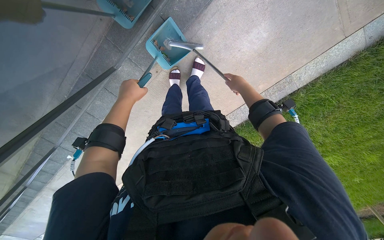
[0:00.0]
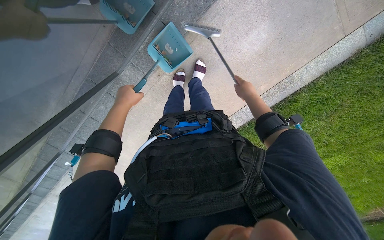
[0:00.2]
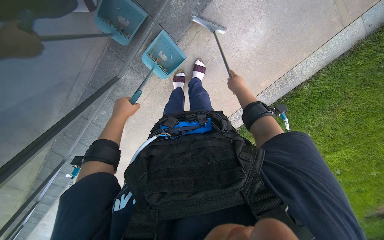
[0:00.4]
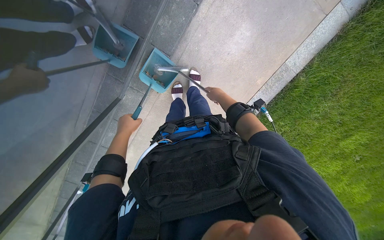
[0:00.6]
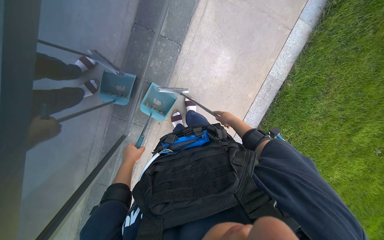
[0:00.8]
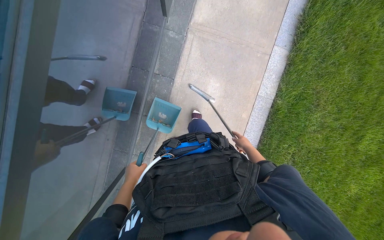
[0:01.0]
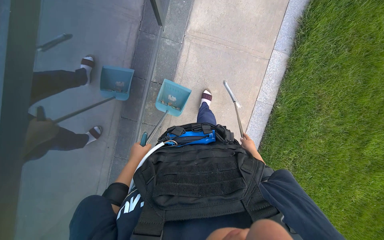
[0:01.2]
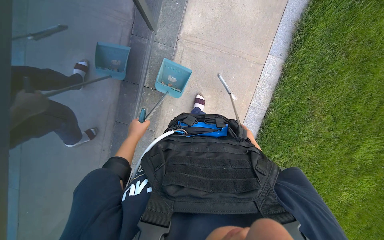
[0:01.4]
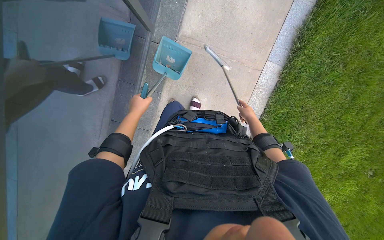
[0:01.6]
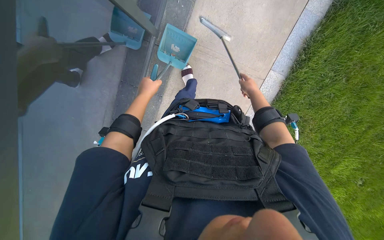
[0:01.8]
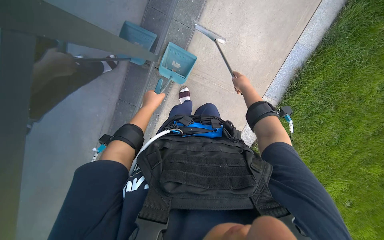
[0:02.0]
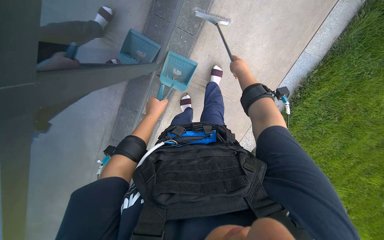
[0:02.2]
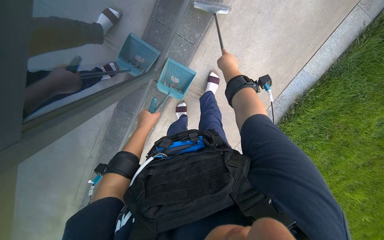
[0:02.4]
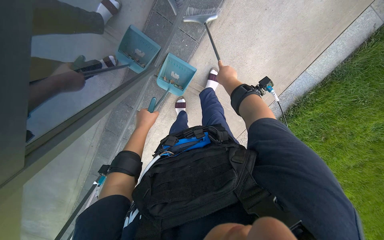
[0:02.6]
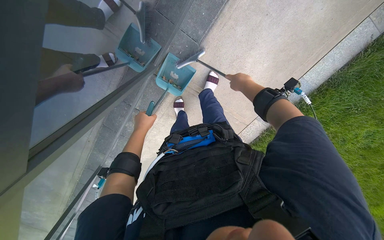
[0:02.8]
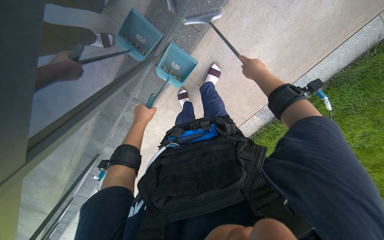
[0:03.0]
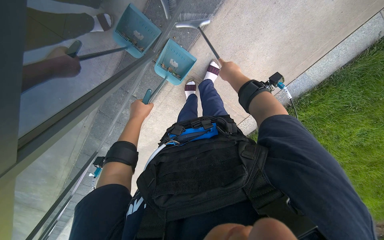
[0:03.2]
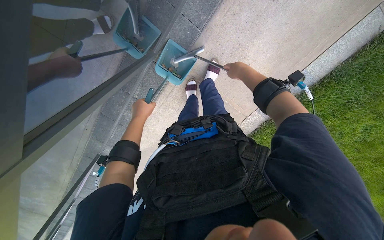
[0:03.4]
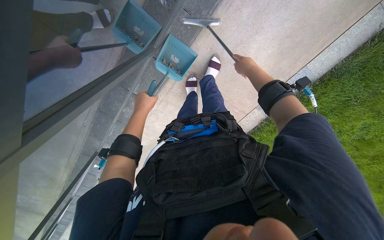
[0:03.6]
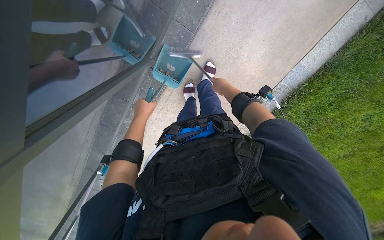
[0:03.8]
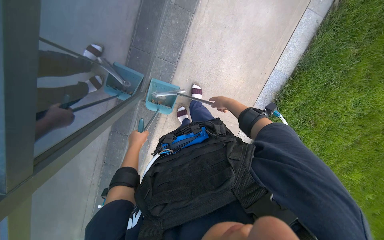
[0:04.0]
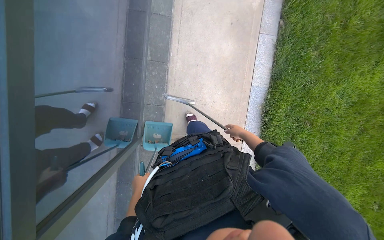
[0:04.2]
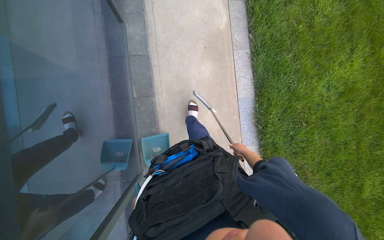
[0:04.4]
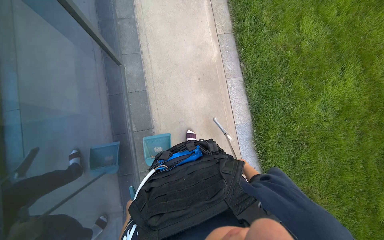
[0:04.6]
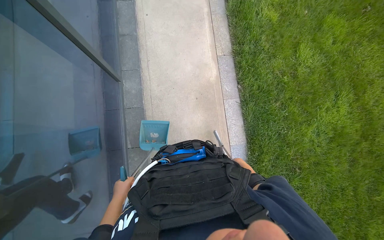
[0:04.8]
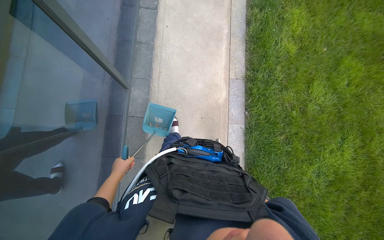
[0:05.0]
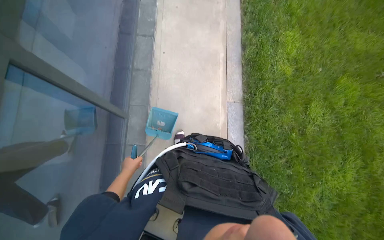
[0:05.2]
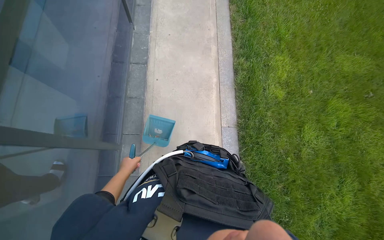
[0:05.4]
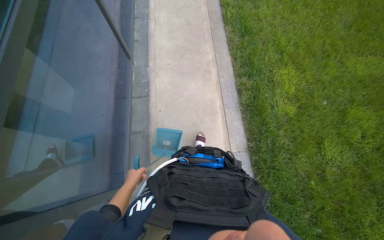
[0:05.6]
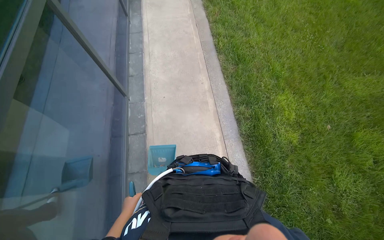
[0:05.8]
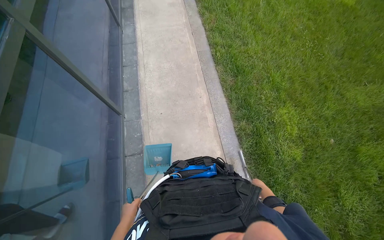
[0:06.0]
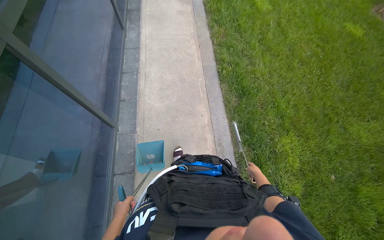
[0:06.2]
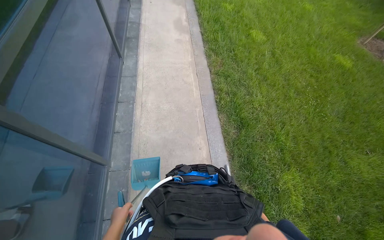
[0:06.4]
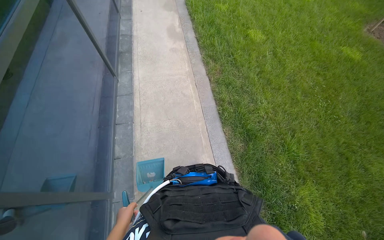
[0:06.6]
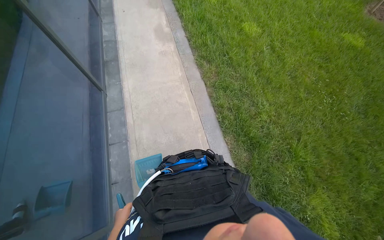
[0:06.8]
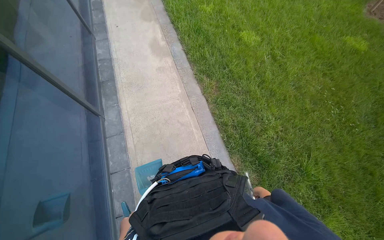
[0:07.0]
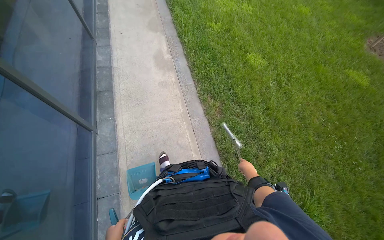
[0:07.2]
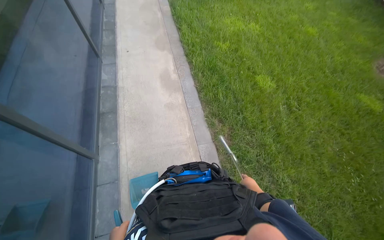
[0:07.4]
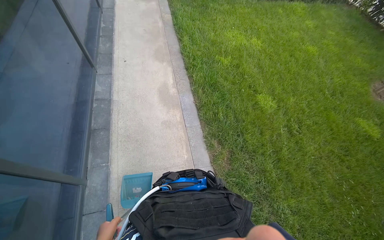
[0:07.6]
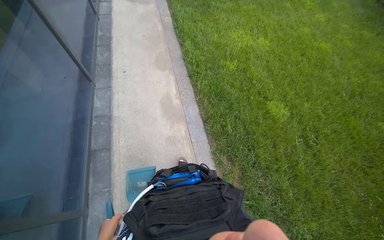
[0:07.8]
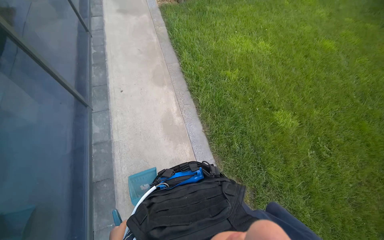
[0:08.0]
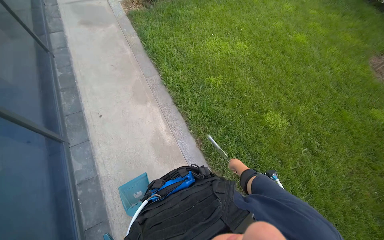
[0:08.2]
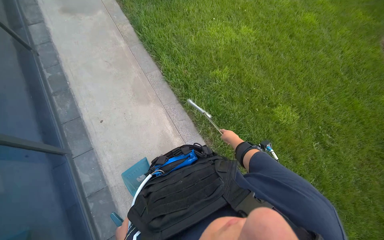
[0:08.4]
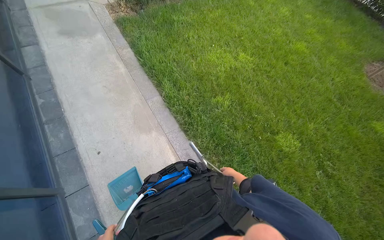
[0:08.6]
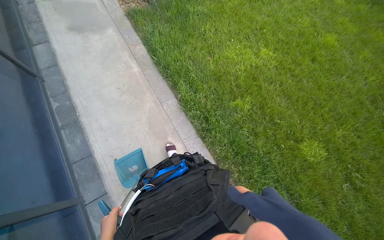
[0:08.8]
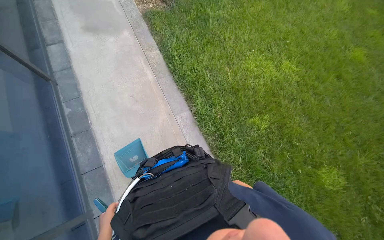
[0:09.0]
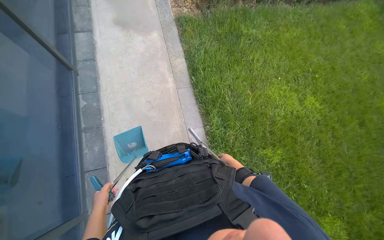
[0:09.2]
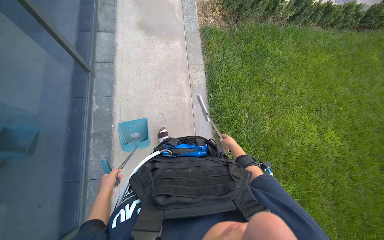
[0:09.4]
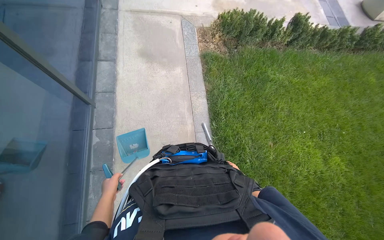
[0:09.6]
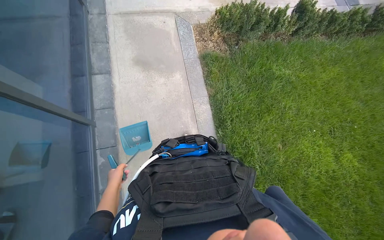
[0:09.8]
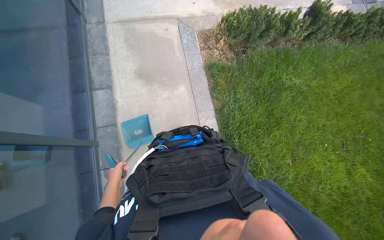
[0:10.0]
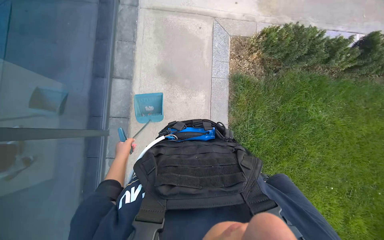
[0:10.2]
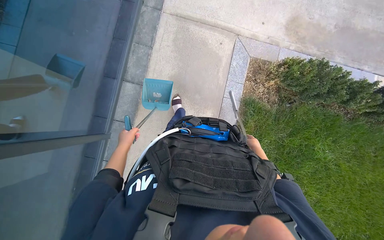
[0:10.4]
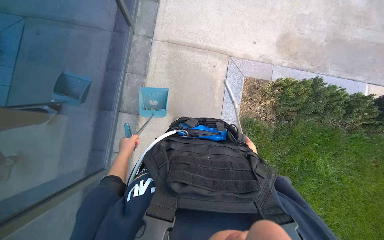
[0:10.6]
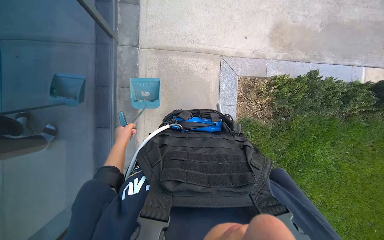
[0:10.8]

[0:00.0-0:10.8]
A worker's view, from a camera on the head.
Job: sweeping floor.
The whole recording: Sweeping debris along glass wall. The worker sweeps debris from the ground along the glass wall using a broom and dustpan.
0:00.0 to 0:01.6: The camera travels some 50 cm. The camera pitches upward, by some 20 degrees. The scene rotates counterclockwise by about 30 degrees.
0:01.6 to 0:03.0: The head travels some 40 cm.
0:03.0 to 0:04.6: The camera travels roughly 50 cm. The camera pitches upward, by roughly 35 degrees. The scene turns about 50 degrees counterclockwise in the picture.
0:04.6 to 0:06.2: The camera is carried approximately 1.5 m. The camera pitches upward, by some 20 degrees.
0:06.2 to 0:07.8: The wearer moves about 2 m.
0:07.8 to 0:09.2: The wearer moves approximately 1.5 m.

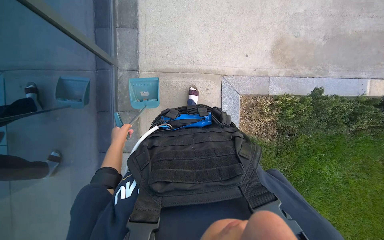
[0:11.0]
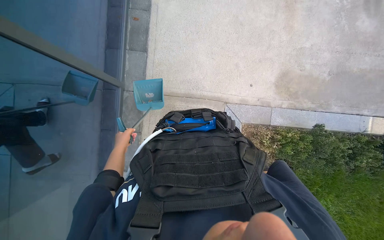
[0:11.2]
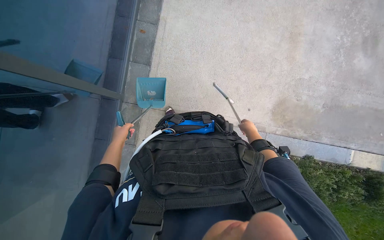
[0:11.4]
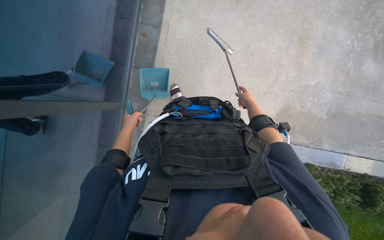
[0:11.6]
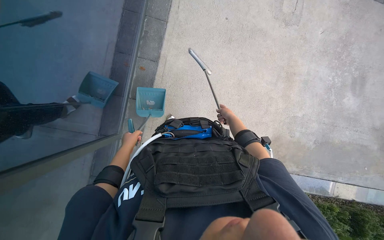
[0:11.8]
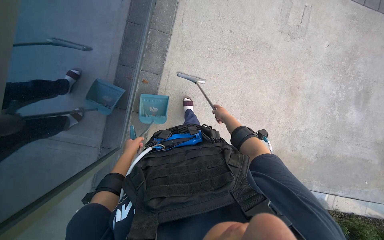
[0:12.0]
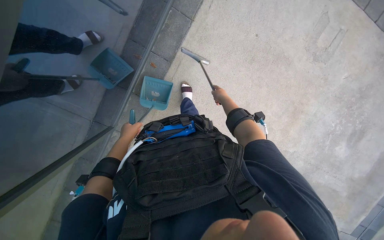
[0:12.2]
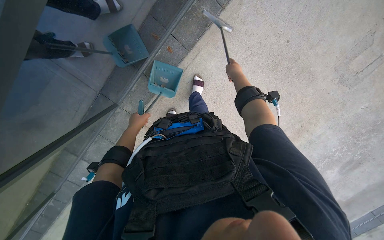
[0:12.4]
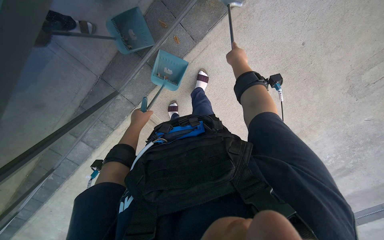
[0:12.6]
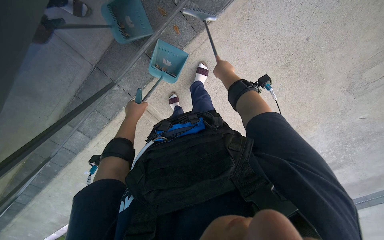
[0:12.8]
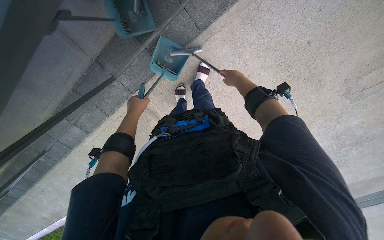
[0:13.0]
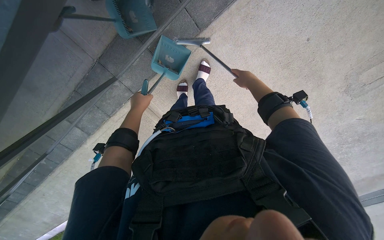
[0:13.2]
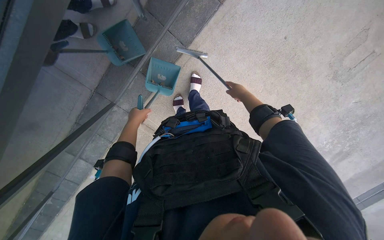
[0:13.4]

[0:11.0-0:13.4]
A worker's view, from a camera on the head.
Job: sweeping floor.
The whole recording: Sweeping debris along glass wall. The worker sweeps debris from the ground along the glass wall using a broom and dustpan.
0:11.0 to 0:12.2: The wearer moves approximately 70 cm. Everything in view rotates approximately 35 degrees clockwise.
0:12.2 to 0:13.4: The wearer looks roughly 15 degrees further downward.

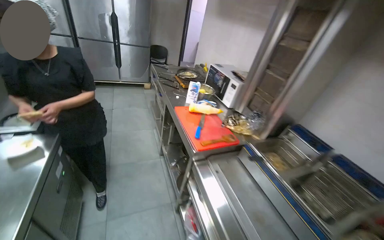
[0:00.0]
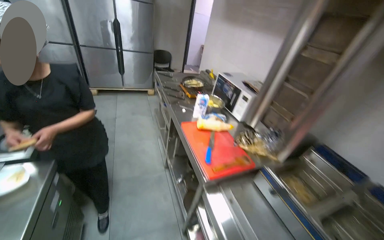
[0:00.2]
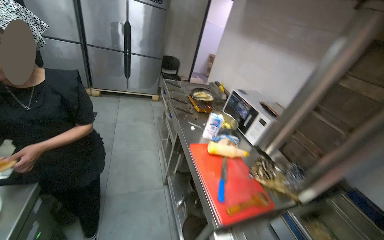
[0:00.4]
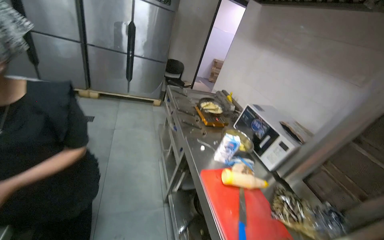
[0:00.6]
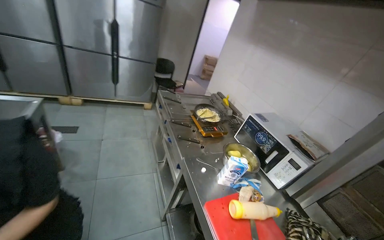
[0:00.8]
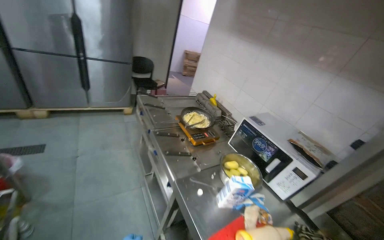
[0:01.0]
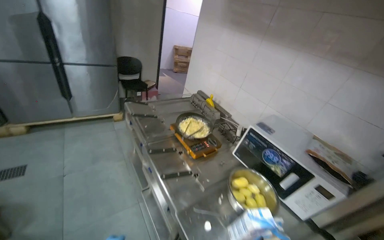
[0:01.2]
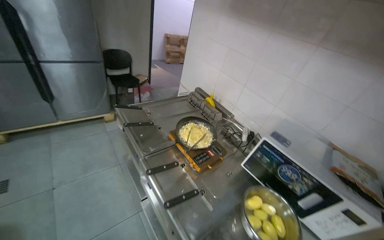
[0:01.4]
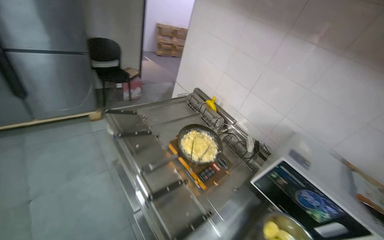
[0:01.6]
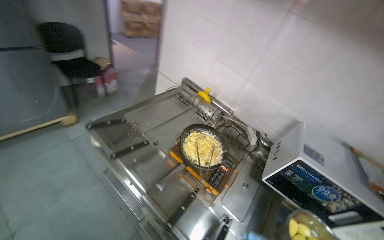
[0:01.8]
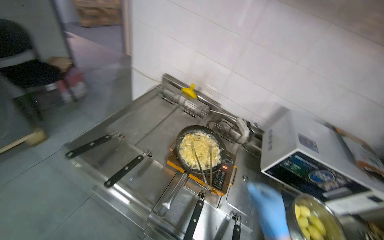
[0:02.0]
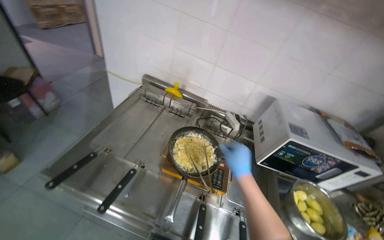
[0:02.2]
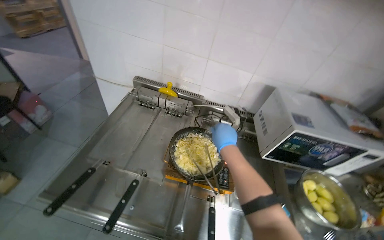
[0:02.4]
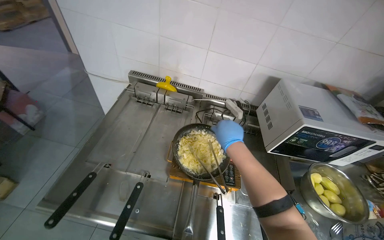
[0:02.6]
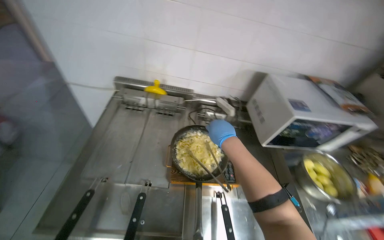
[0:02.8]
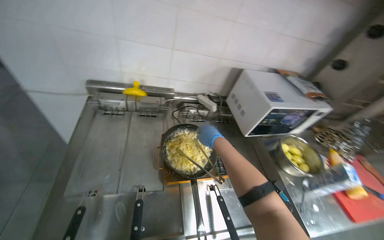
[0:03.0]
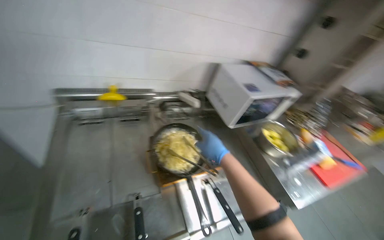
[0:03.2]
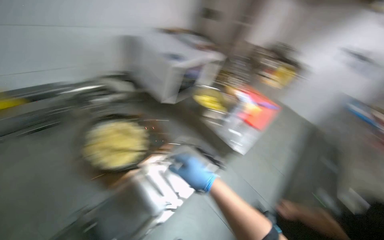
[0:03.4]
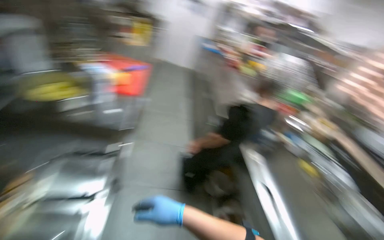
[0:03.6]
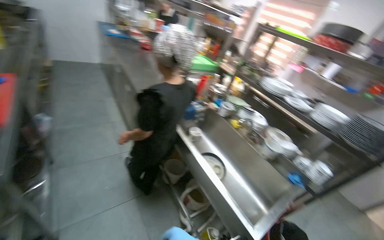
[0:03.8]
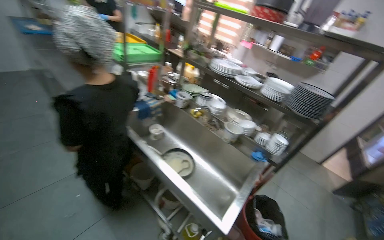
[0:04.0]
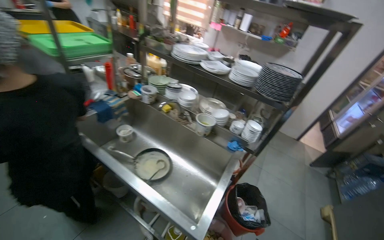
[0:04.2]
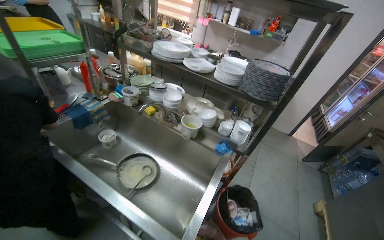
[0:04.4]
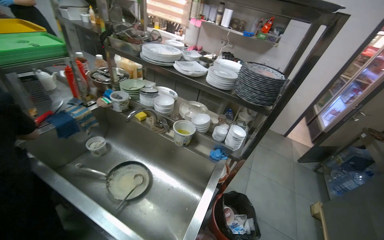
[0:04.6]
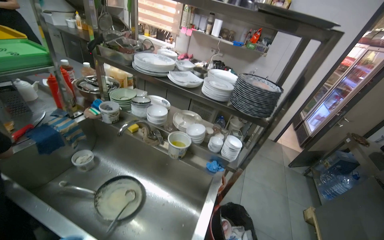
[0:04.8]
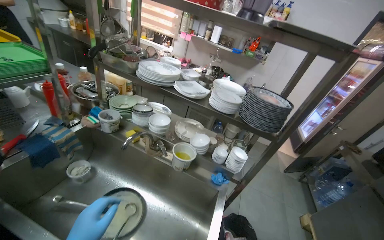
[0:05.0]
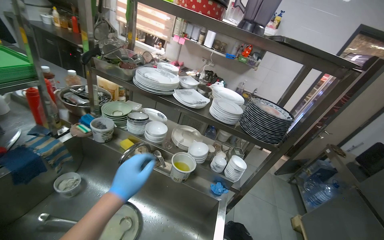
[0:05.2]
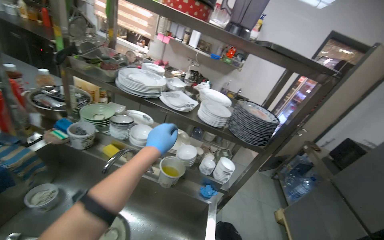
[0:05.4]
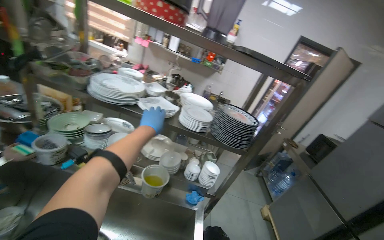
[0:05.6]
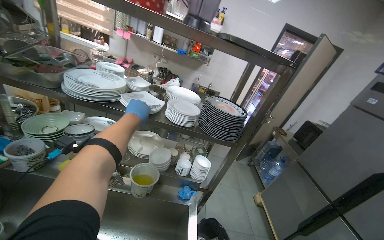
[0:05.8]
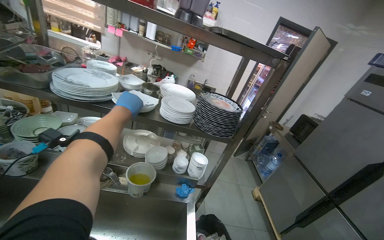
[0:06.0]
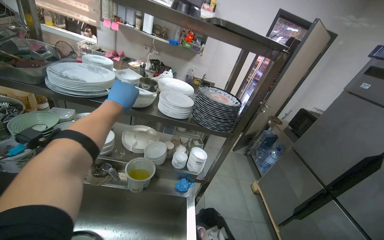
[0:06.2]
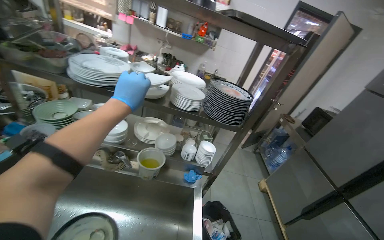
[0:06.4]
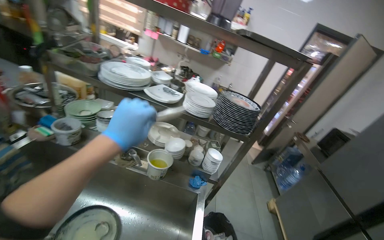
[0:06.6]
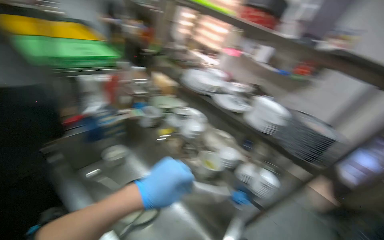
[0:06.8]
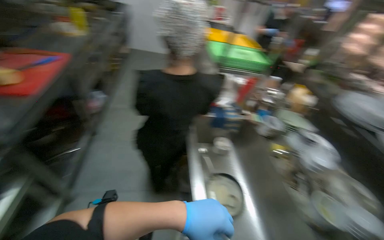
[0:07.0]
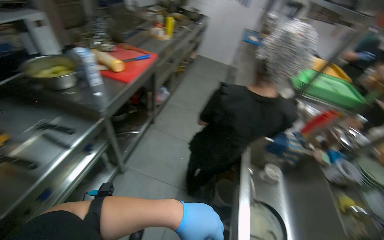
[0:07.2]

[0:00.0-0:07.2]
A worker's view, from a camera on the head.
Job: preparing food.
The whole recording: Preparing and garnishing food on plate. The worker plates cooked food from a pan and then grates cheese onto it.
0:00.0 to 0:01.4: The camera travels approximately 1 m.
0:01.4 to 0:02.8: The wearer moves approximately 70 cm. The head turns to the right by about 50 degrees. The camera pitches downward, by about 25 degrees.
0:02.8 to 0:04.4: The head travels roughly 70 cm. The head rotates roughly 145 degrees to the right. The wearer looks about 35 degrees further downward.
0:04.4 to 0:05.8: The view pans to the right by some 25 degrees.
0:05.8 to 0:07.2: The camera travels some 40 cm. The head rotates approximately 100 degrees to the left.
